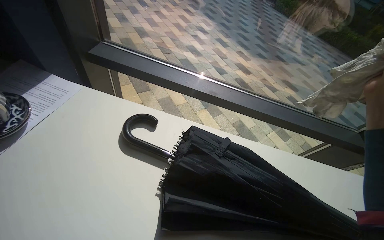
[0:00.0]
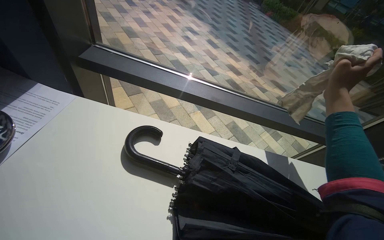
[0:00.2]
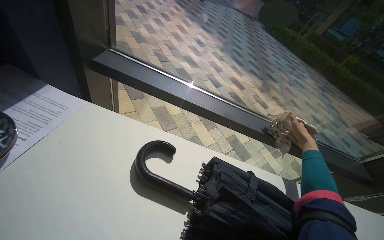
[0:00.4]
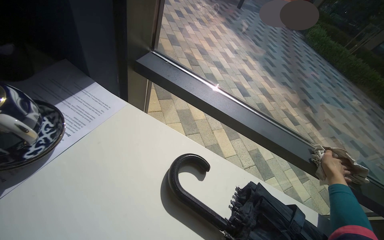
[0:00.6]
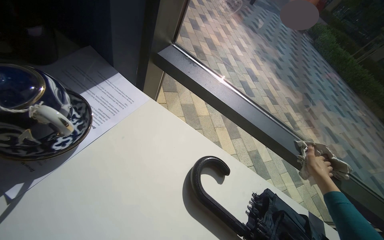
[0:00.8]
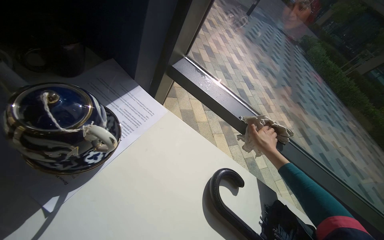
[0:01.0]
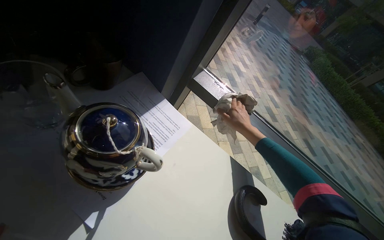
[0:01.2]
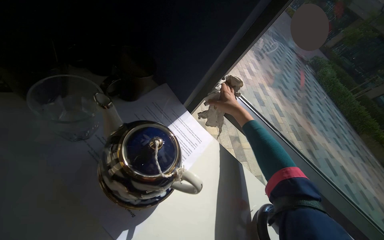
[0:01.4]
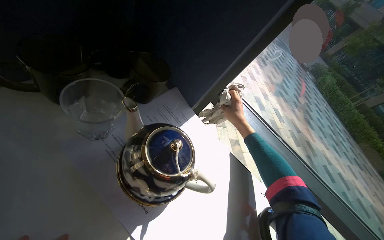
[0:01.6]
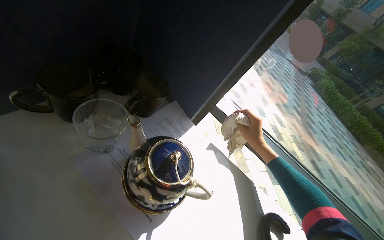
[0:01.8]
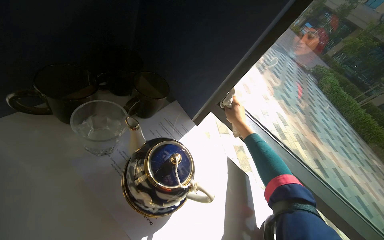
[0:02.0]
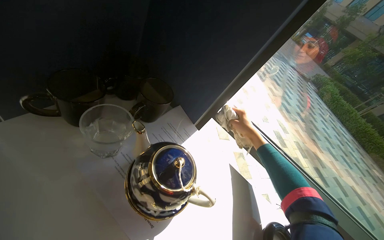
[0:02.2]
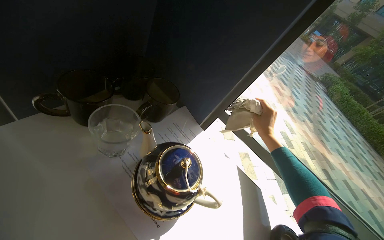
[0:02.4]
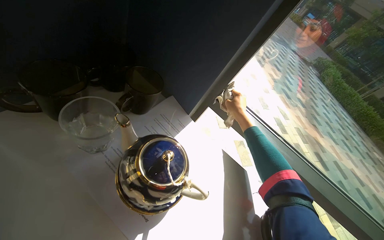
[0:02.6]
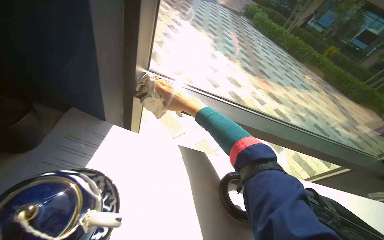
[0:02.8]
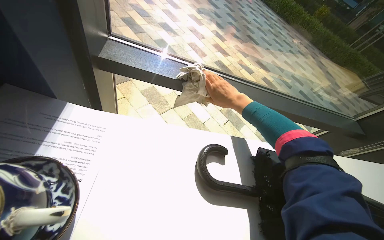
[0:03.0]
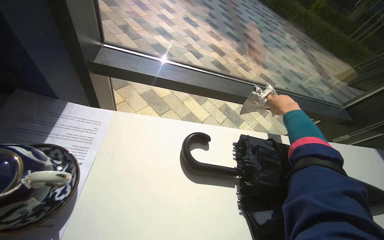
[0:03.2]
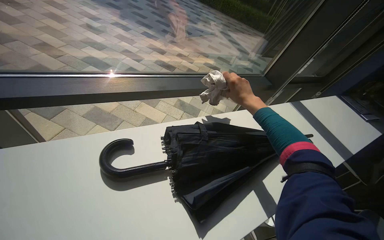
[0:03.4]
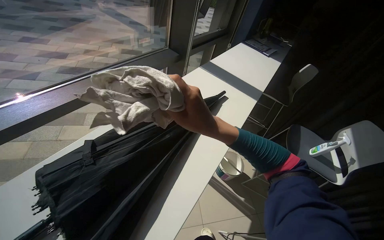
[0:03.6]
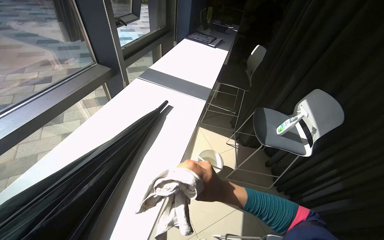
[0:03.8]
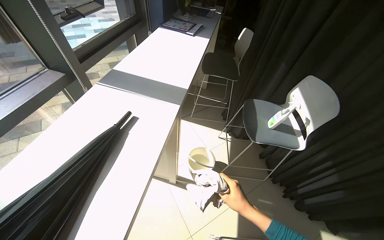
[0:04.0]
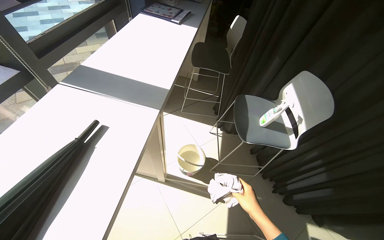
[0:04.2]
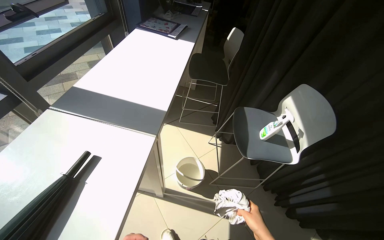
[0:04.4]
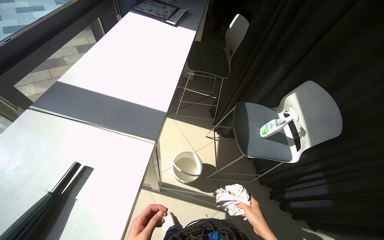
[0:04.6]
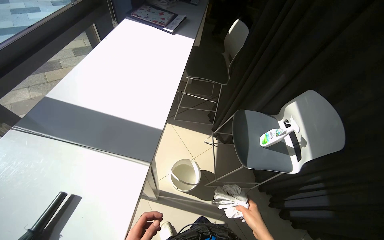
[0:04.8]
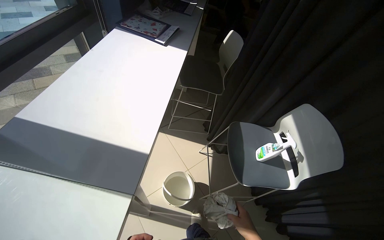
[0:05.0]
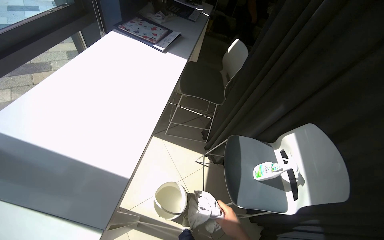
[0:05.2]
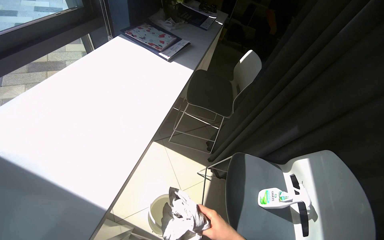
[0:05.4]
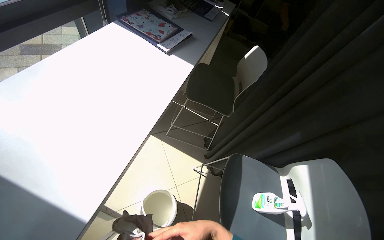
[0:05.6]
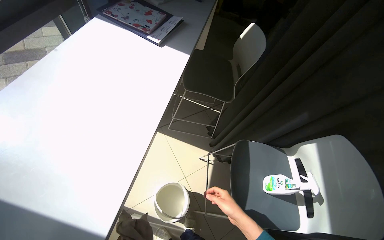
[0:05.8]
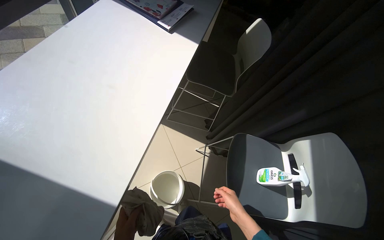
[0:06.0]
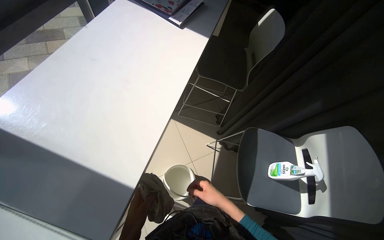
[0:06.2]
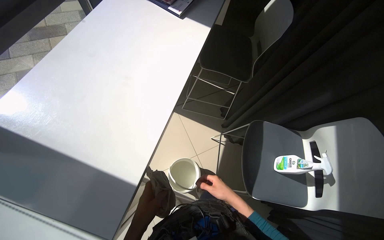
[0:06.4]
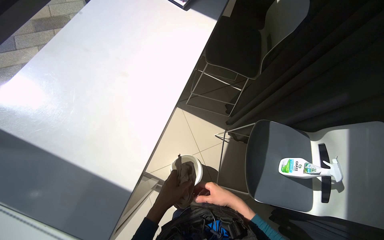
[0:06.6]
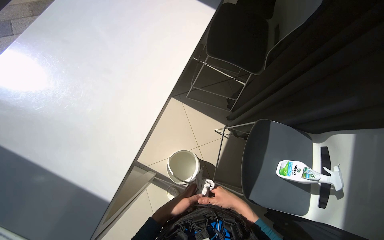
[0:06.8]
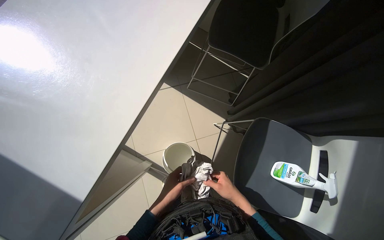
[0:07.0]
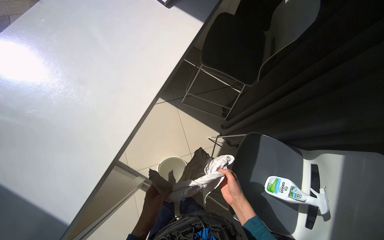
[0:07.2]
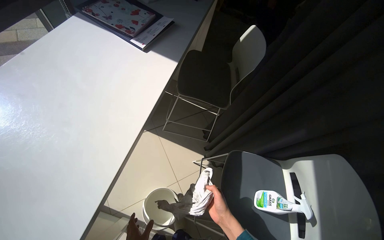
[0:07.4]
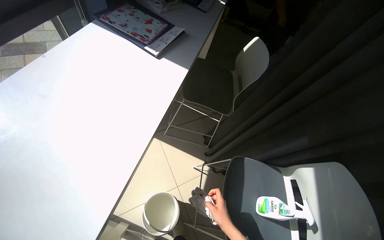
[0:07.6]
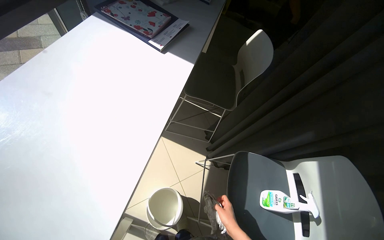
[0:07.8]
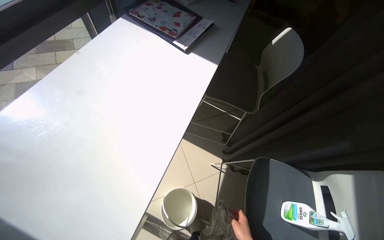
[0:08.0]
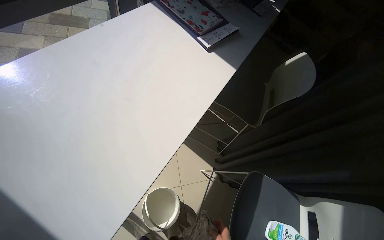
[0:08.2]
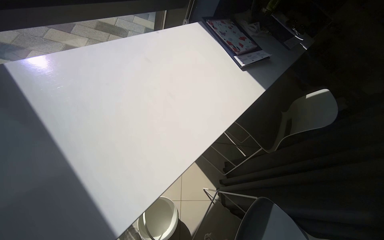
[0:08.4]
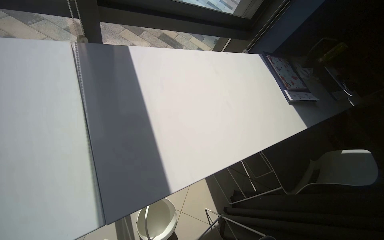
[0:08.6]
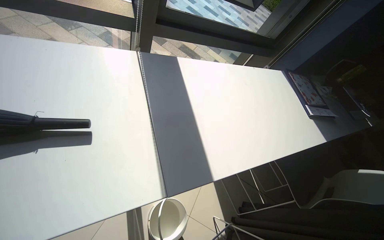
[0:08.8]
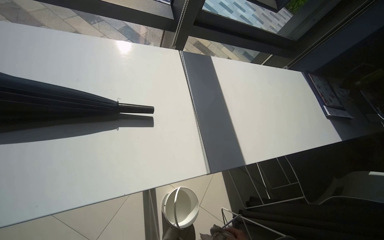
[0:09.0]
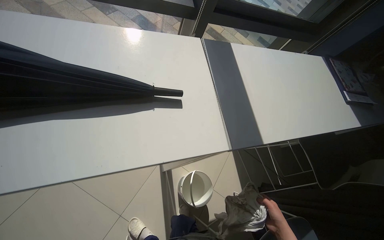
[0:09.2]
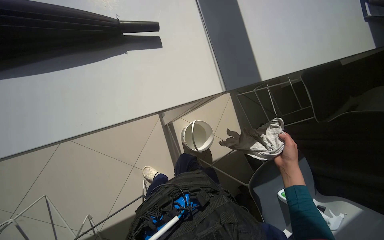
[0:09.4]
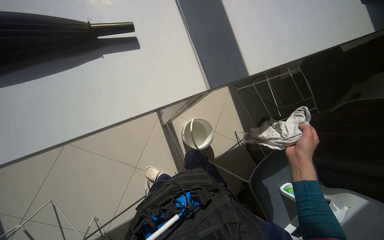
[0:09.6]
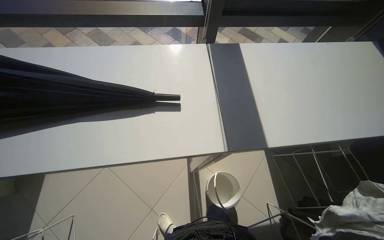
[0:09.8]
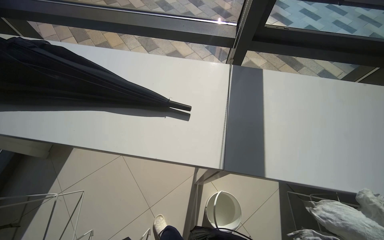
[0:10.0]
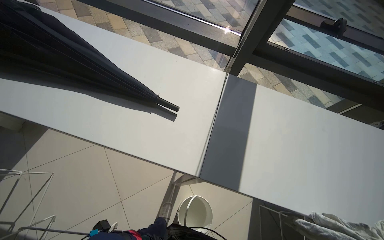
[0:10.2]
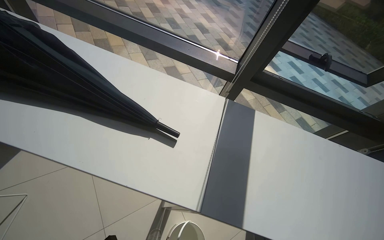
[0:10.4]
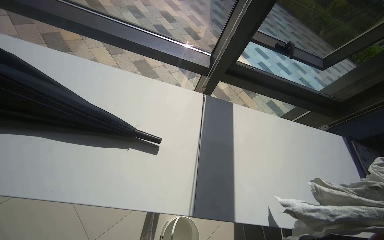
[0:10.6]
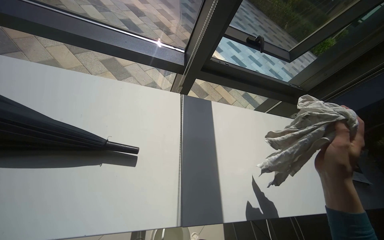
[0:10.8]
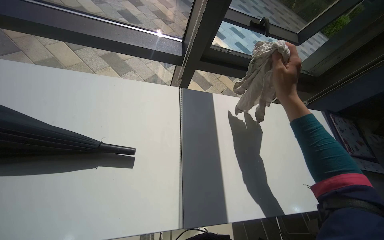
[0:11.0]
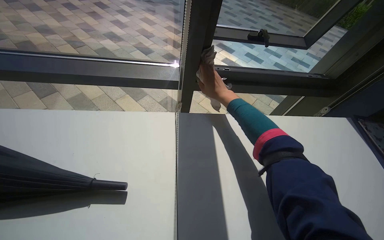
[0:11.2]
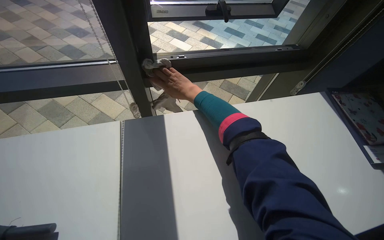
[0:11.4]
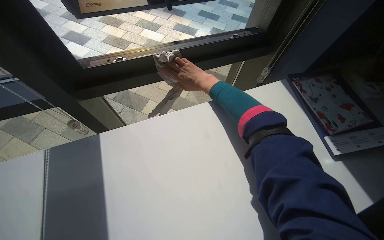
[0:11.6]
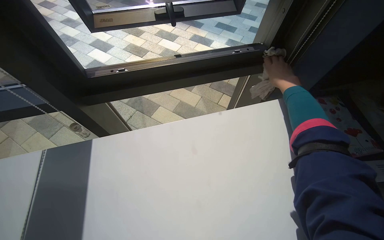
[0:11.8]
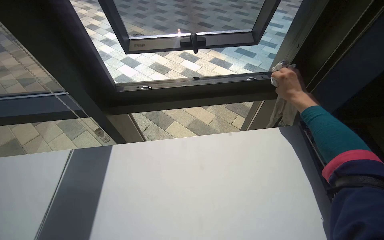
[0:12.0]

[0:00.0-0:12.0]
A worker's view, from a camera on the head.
Job: cleaning windows.
The whole recording: Cleaning window area. The worker picks up a spray bottle, adjusts the window blinds, sprays the window frames, and wipes them with a cloth.
0:00.0 to 0:01.6: The head travels some 50 cm. The scene turns approximately 25 degrees clockwise in the picture.
0:01.6 to 0:03.0: The wearer looks about 35 degrees further to the right. The view tilts about 15 degrees downward.
0:03.0 to 0:04.4: The head travels some 1 m. The head turns to the right by about 75 degrees. The view tilts roughly 15 degrees downward.
0:04.4 to 0:06.0: The camera travels approximately 40 cm.
0:07.6 to 0:09.0: The head travels roughly 50 cm. The head rotates some 55 degrees to the left. The view tilts some 15 degrees upward.
0:09.0 to 0:10.4: The wearer's head swings roughly 35 degrees to the left.
0:10.4 to 0:12.0: The head travels about 50 cm. The scene rotates counterclockwise by some 25 degrees.

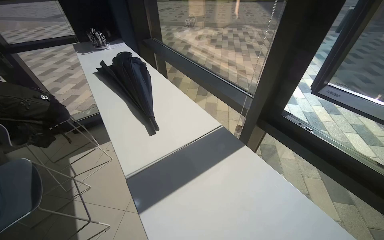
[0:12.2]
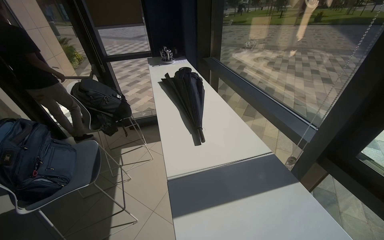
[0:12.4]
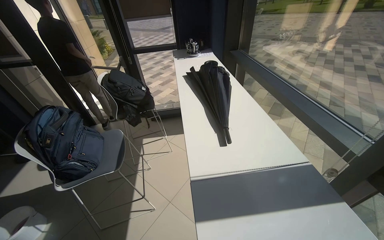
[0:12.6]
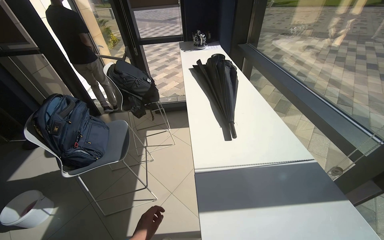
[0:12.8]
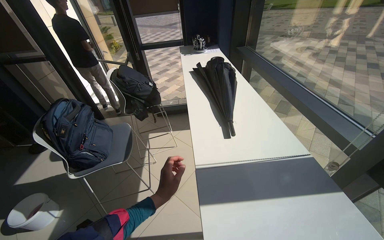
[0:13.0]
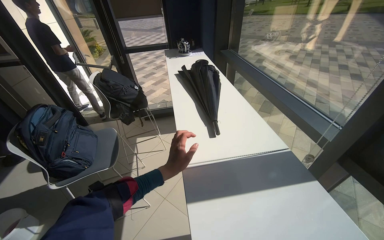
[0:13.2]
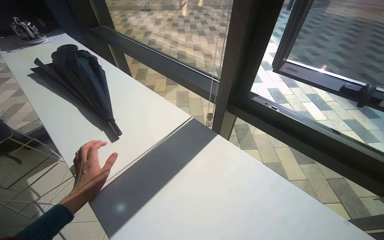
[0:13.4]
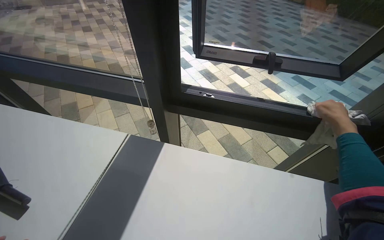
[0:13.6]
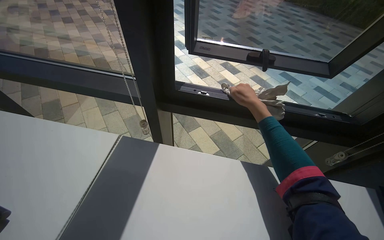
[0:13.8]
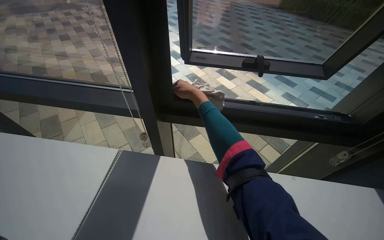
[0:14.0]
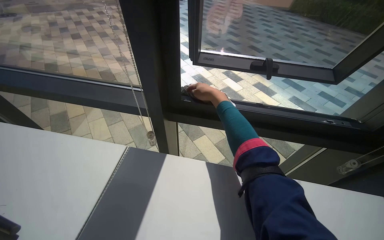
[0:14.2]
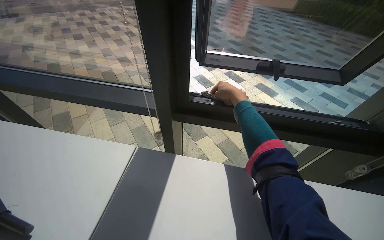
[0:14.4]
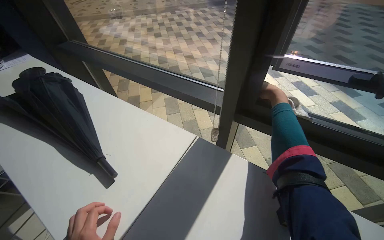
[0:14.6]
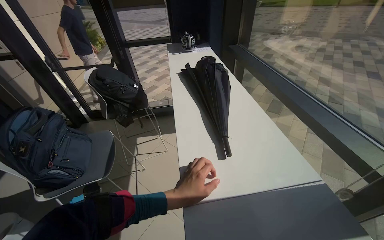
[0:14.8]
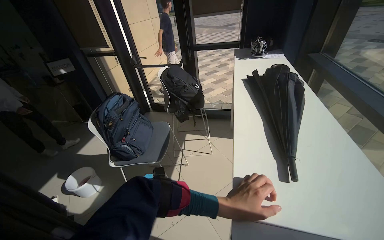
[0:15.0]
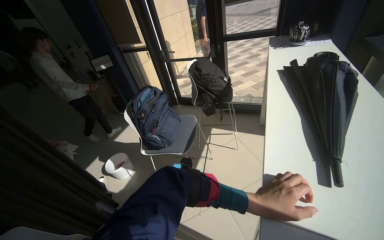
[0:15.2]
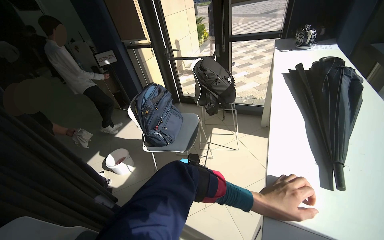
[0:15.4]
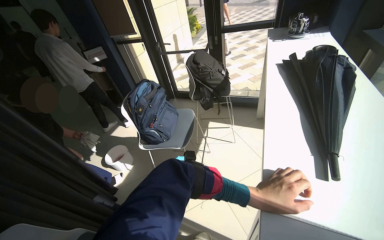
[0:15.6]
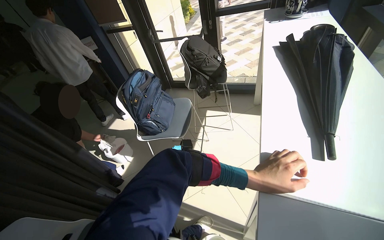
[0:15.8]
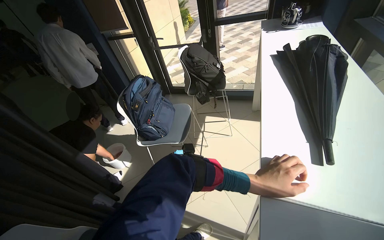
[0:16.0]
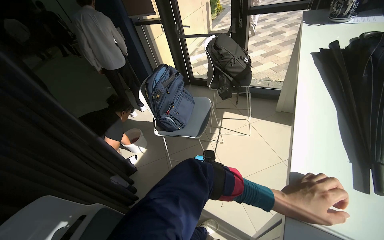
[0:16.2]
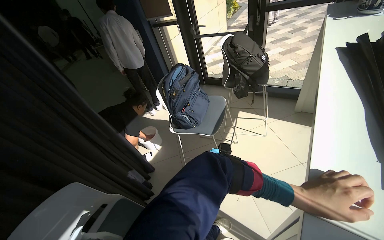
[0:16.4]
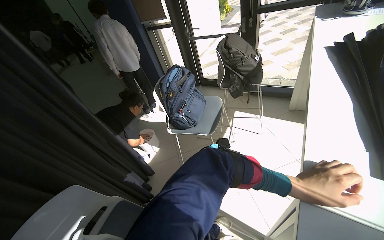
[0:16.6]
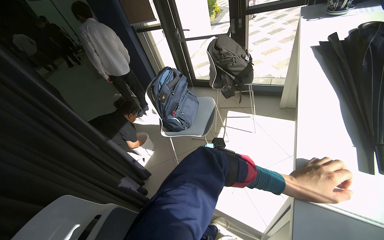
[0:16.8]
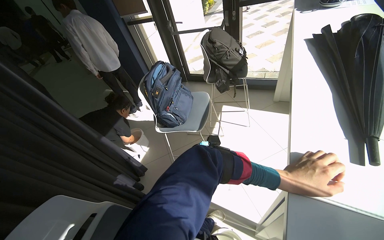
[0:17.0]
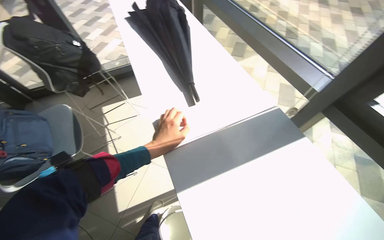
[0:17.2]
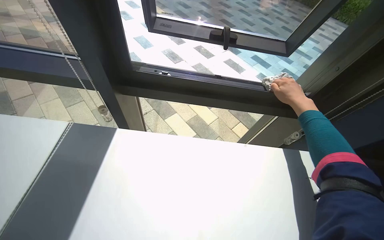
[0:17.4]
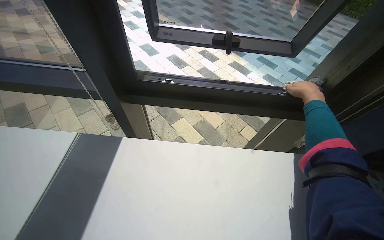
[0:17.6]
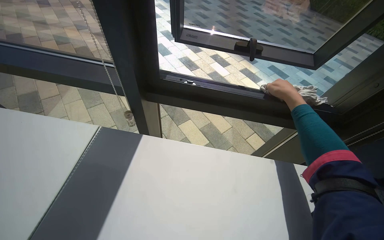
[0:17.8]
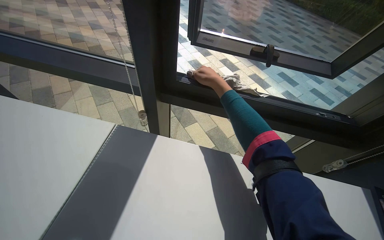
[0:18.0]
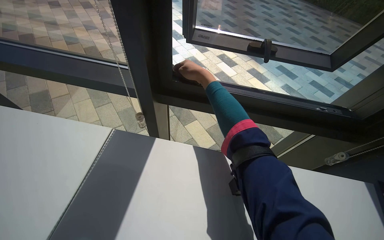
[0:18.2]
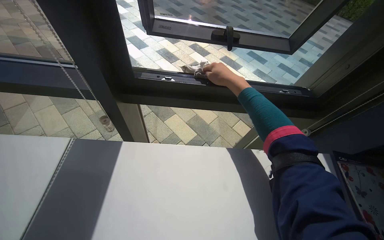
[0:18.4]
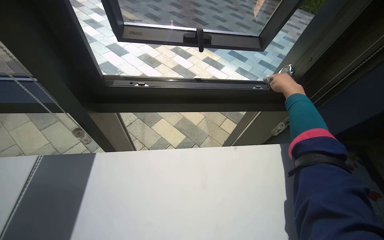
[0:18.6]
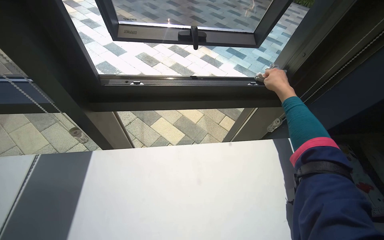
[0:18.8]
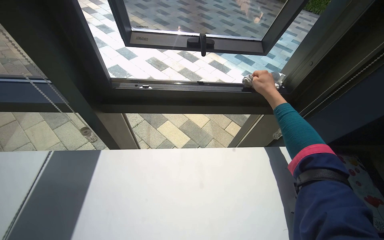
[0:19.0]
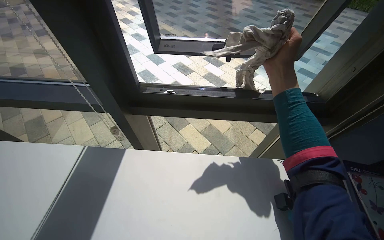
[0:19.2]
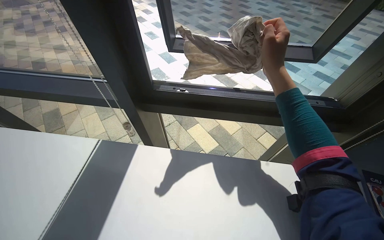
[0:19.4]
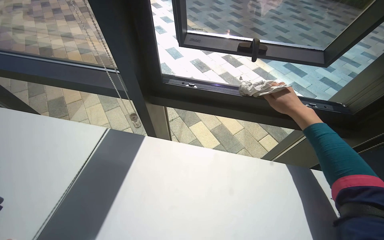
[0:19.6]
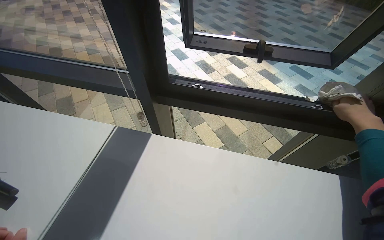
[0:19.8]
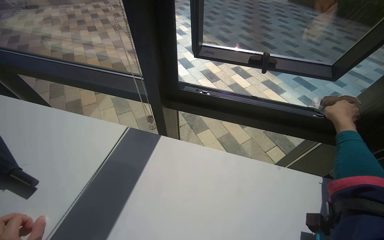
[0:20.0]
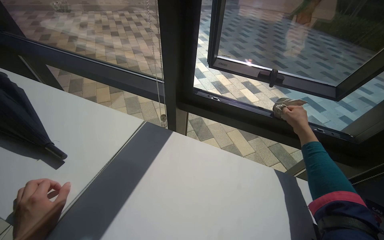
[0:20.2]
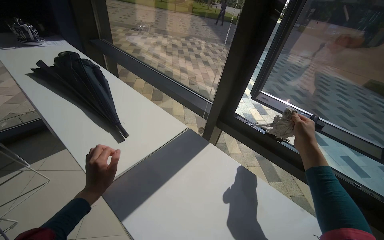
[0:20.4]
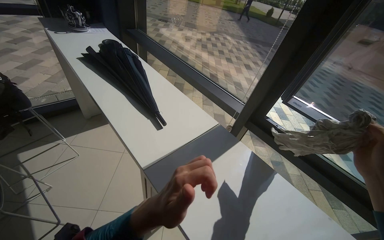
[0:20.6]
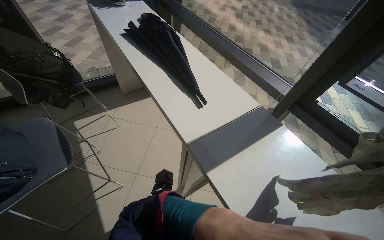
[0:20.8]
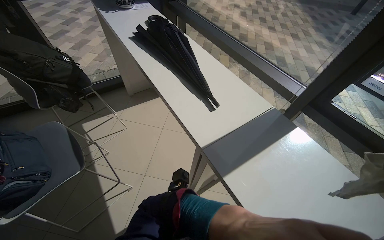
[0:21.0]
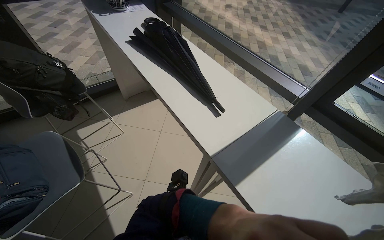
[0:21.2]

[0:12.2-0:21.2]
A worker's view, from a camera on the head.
Job: cleaning windows.
The whole recording: Cleaning window area. The worker picks up a spray bottle, adjusts the window blinds, sprays the window frames, and wipes them with a cloth.
0:12.2 to 0:13.8: The head rotates approximately 45 degrees to the right.
0:18.2 to 0:19.8: The right hand swings left and right, approximately 40 cm each way, with 2 reversals.
0:19.8 to 0:21.2: The camera is carried about 50 cm. The wearer's head swings approximately 40 degrees to the left.
